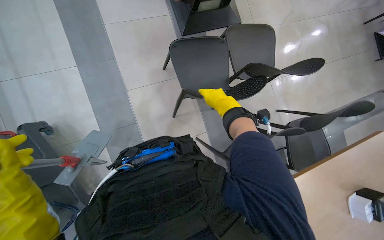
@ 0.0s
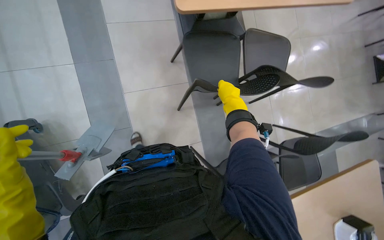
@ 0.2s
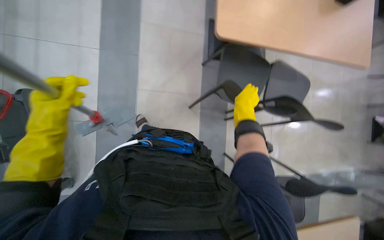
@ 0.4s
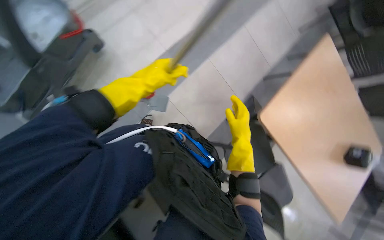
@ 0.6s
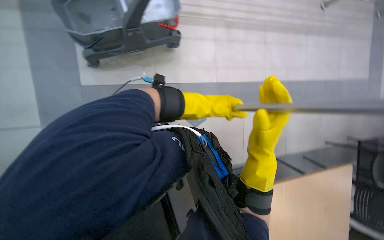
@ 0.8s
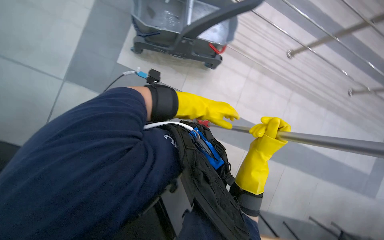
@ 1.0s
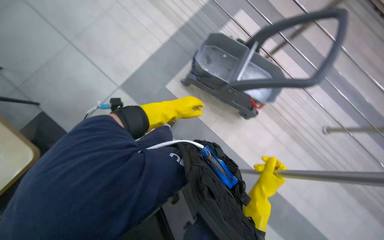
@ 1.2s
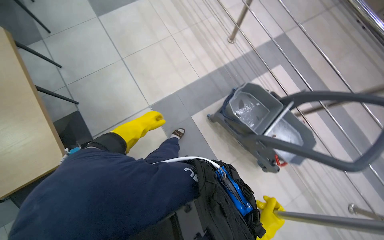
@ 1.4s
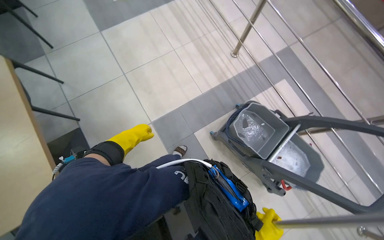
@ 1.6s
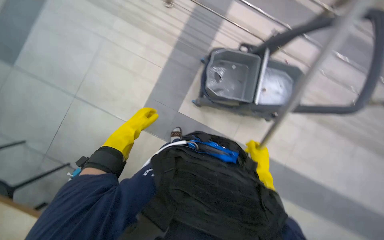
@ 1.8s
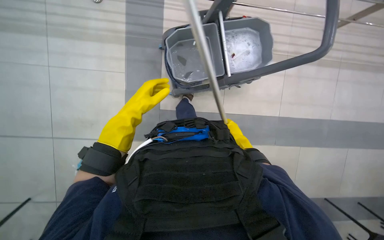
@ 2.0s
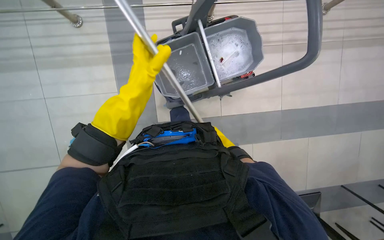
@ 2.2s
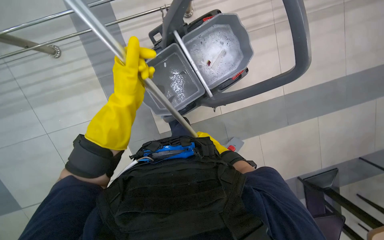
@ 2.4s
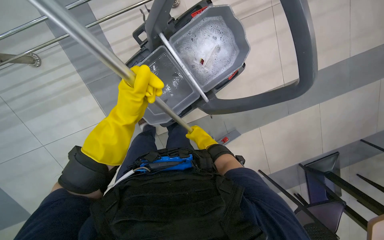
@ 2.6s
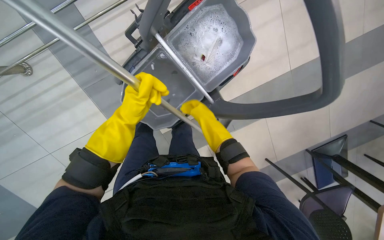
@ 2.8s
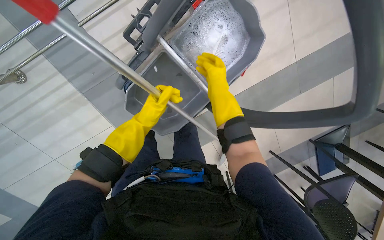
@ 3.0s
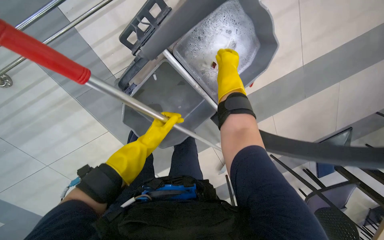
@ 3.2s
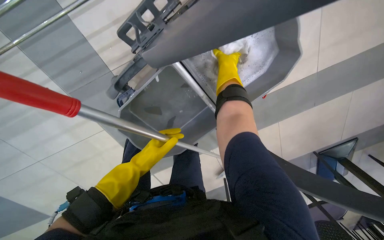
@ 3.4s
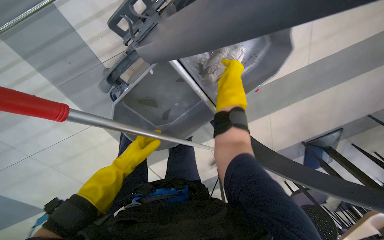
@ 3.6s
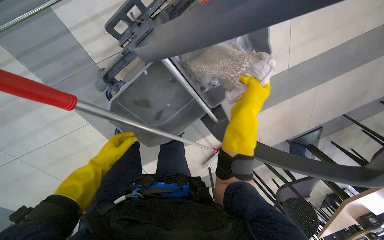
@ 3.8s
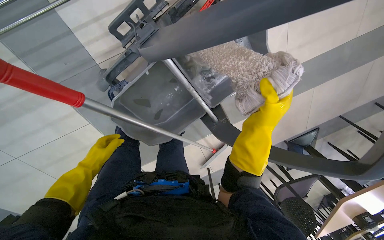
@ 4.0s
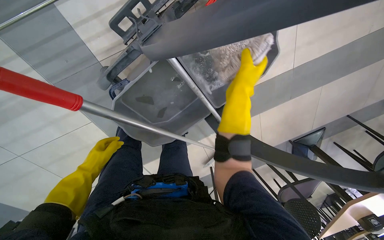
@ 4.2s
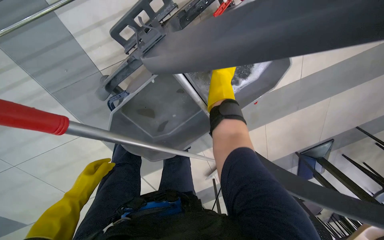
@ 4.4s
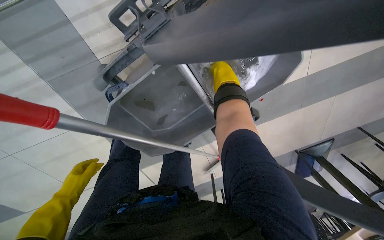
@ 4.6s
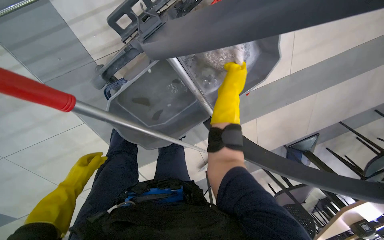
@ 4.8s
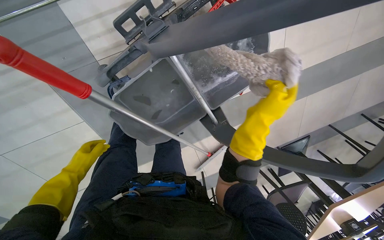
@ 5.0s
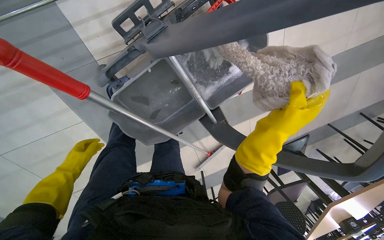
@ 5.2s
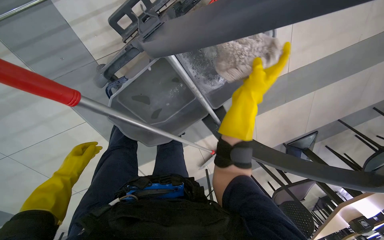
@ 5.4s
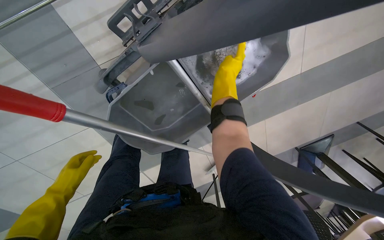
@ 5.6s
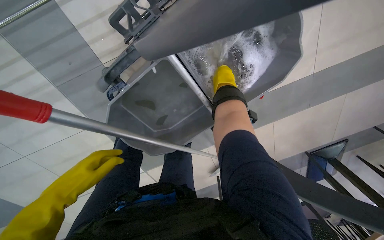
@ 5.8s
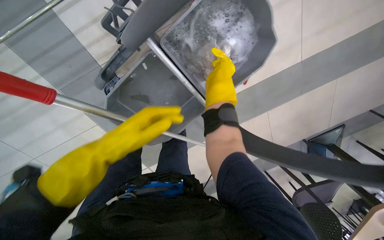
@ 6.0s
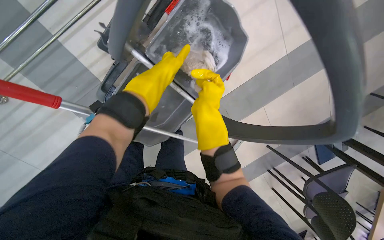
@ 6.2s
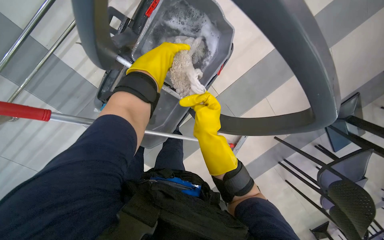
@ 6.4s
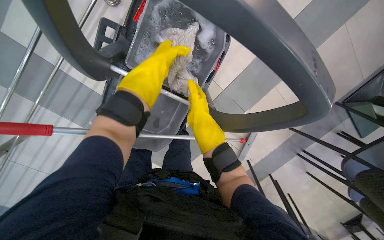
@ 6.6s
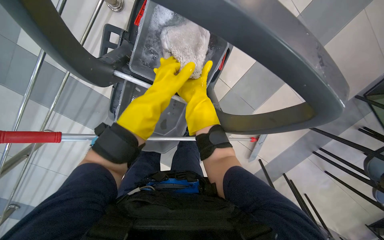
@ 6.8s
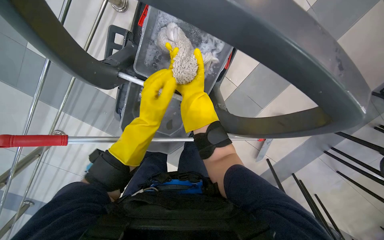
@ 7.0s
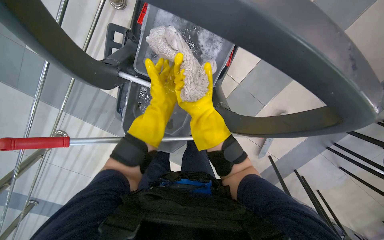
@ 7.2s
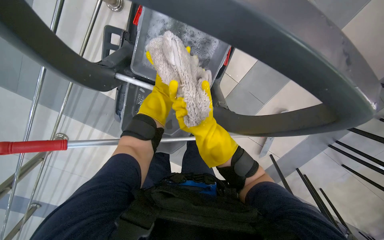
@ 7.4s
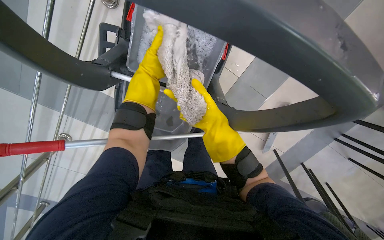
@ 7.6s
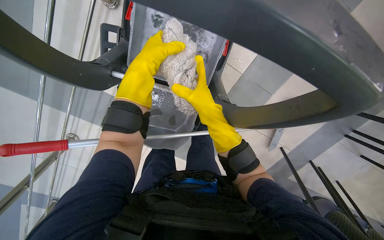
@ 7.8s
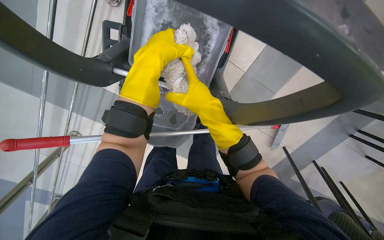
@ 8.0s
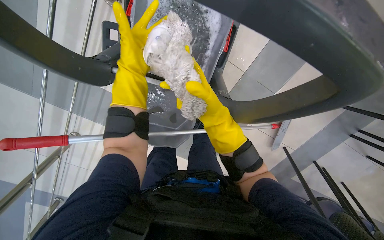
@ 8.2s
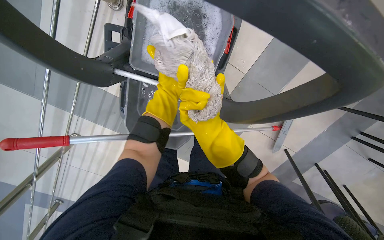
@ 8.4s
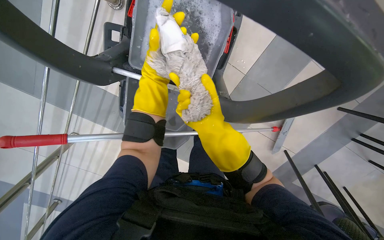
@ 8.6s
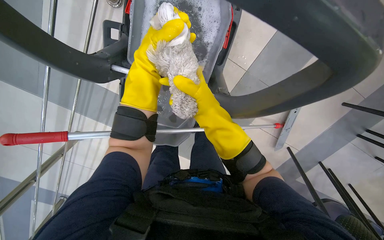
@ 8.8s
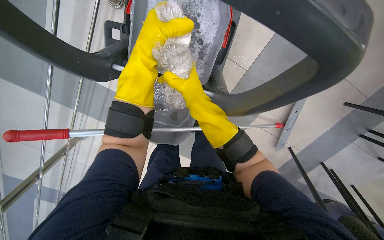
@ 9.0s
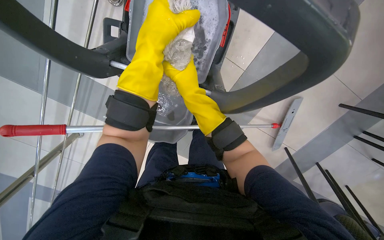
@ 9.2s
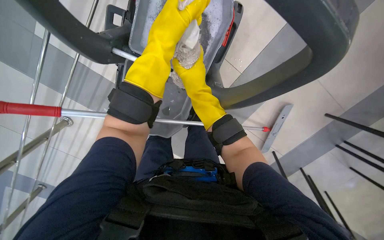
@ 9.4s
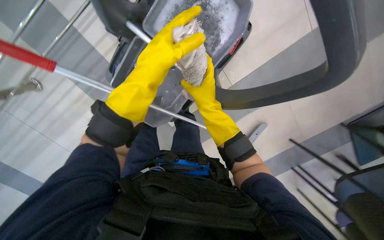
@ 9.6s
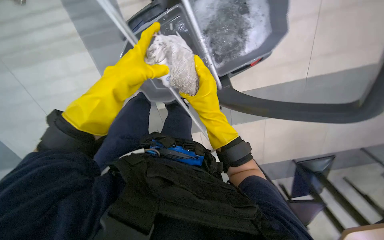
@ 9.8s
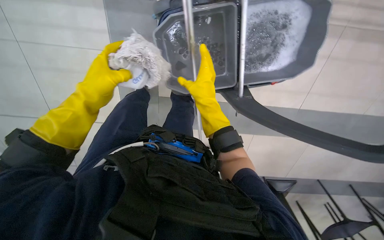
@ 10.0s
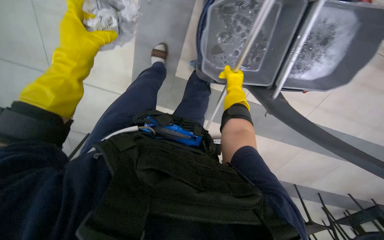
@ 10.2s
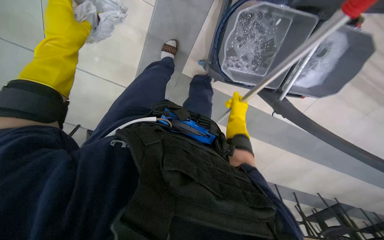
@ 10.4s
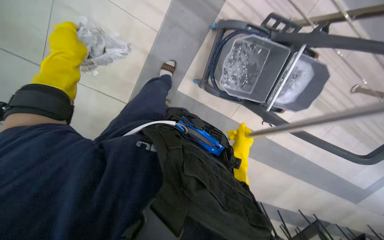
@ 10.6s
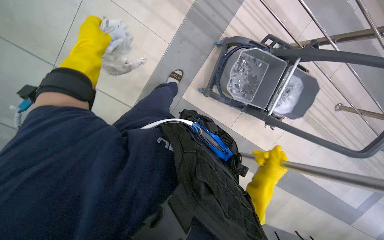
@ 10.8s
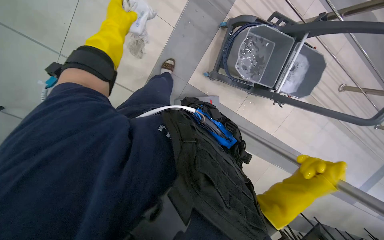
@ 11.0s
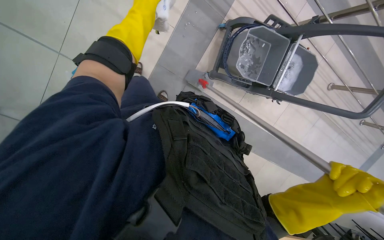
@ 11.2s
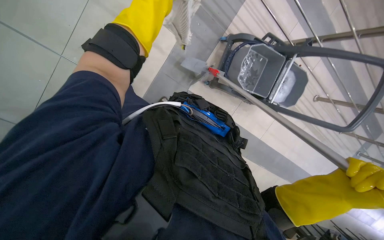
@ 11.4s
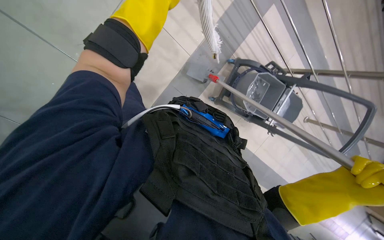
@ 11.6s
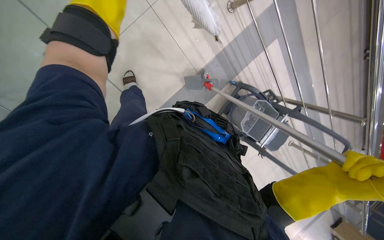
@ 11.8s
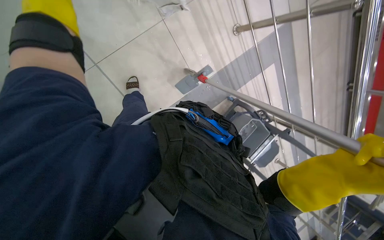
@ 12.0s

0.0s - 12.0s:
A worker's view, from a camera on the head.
Job: mopping floor.
The whole recording: Mopping cafeteria floor. The worker mops the cafeteria floor with a flat mop.
0.0s - 1.6s: The camera is carried some 50 cm. The view tips upward by roughly 40 degrees. The scene rotates clockwise by approximately 100 degrees.
1.6s - 3.0s: The head travels some 70 cm. The wearer looks some 35 degrees further downward. The scene turns about 90 degrees counterclockwise in the picture.
3.0s - 4.4s: The right hand goes up and down the picture, about 20 cm each way, reversing 2 times. The left hand moves to the left and down the picture, about 25 cm.
4.4s - 6.0s: The right hand moves roughly 20 cm down the picture and comes back, while the left hand shifts roughly 30 cm to the right, nearer to the camera and up the picture.
6.0s - 7.6s: The camera sweeps to the left, by some 20 degrees.
9.0s - 10.4s: The head travels some 50 cm. The camera is aimed approximately 35 degrees further to the right. Everything in view rotates roughly 55 degrees clockwise.
10.4s - 12.0s: The wearer moves approximately 80 cm. The view pans to the right by approximately 30 degrees. The wearer looks roughly 25 degrees further upward.

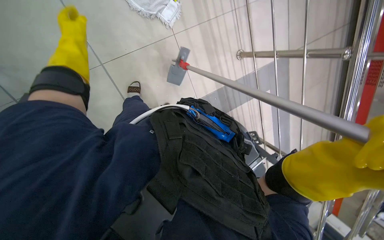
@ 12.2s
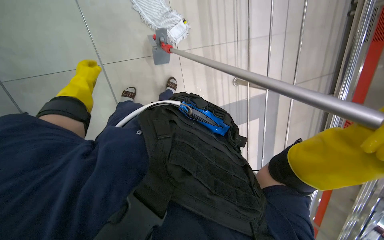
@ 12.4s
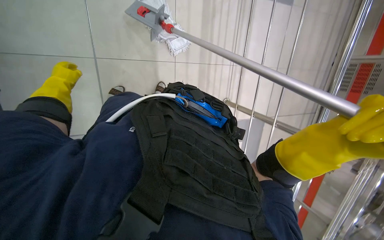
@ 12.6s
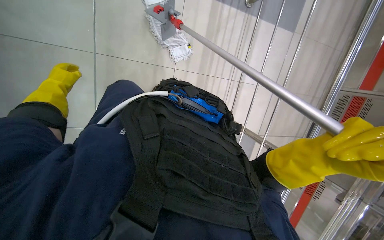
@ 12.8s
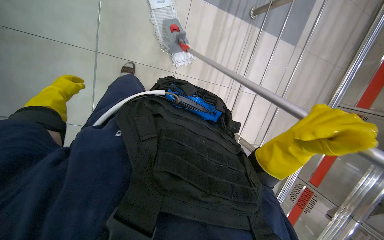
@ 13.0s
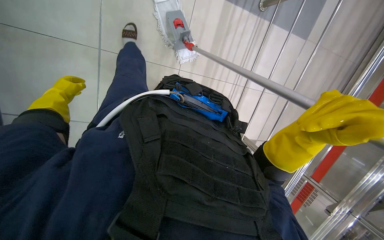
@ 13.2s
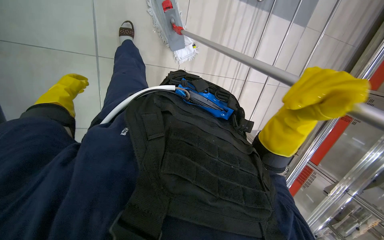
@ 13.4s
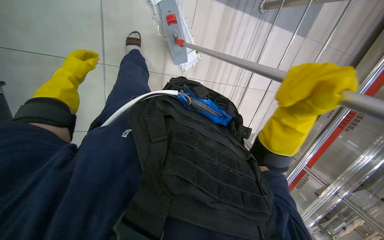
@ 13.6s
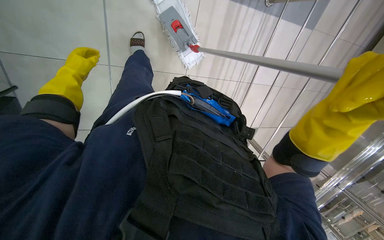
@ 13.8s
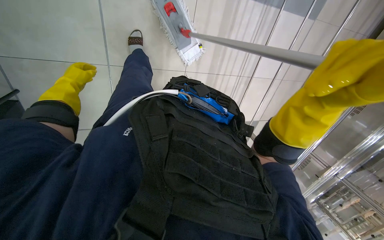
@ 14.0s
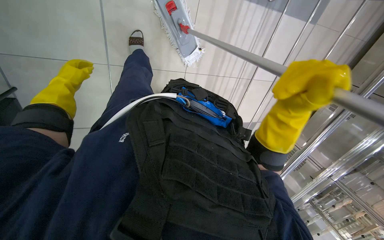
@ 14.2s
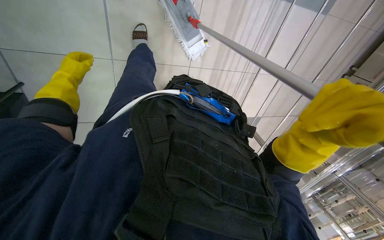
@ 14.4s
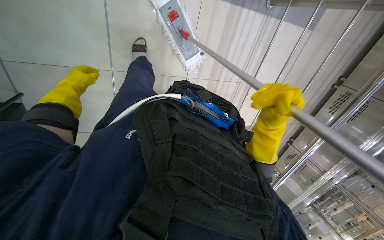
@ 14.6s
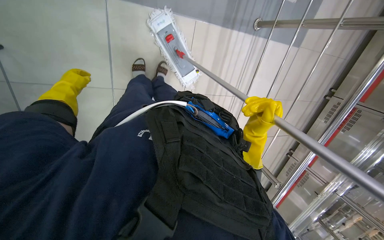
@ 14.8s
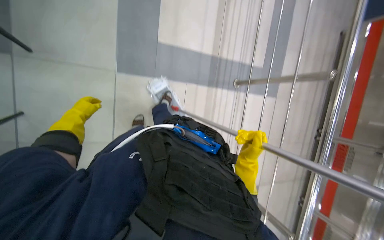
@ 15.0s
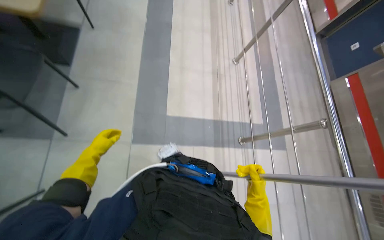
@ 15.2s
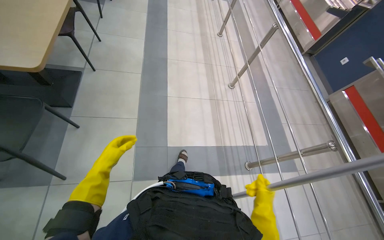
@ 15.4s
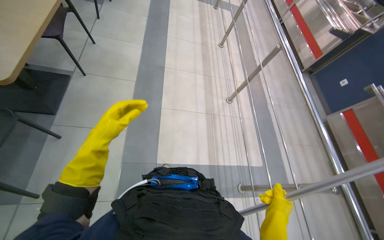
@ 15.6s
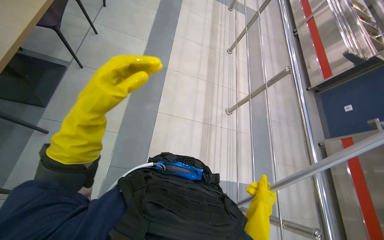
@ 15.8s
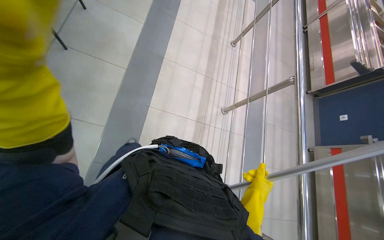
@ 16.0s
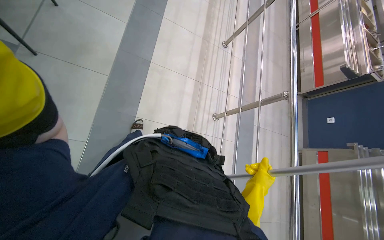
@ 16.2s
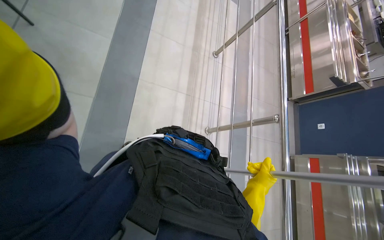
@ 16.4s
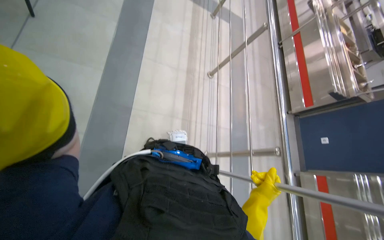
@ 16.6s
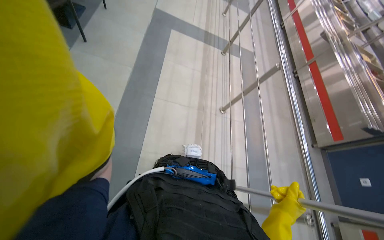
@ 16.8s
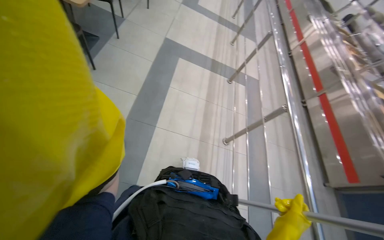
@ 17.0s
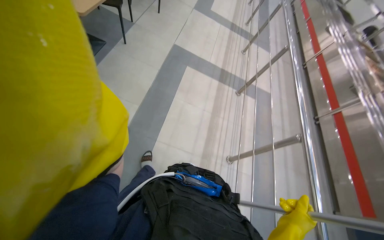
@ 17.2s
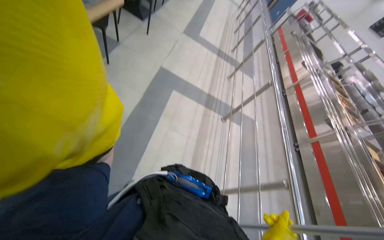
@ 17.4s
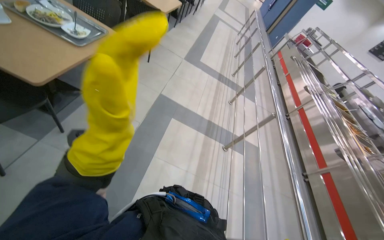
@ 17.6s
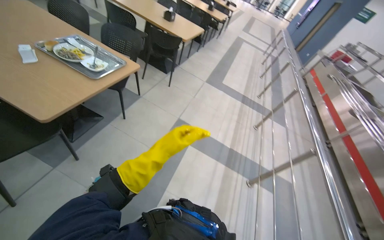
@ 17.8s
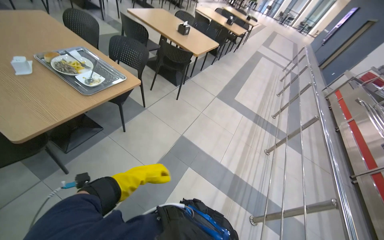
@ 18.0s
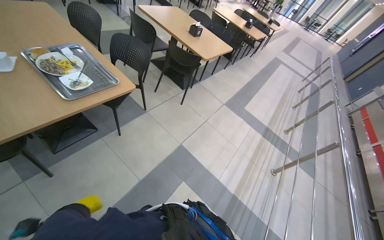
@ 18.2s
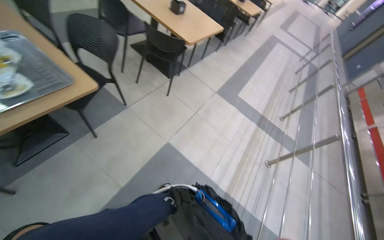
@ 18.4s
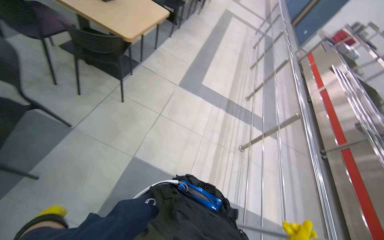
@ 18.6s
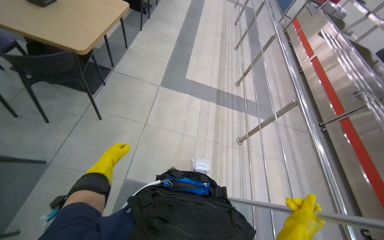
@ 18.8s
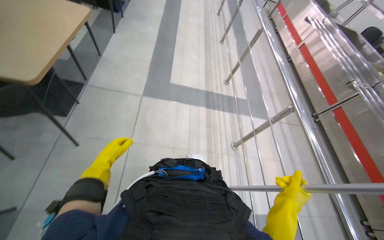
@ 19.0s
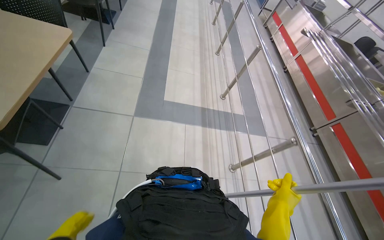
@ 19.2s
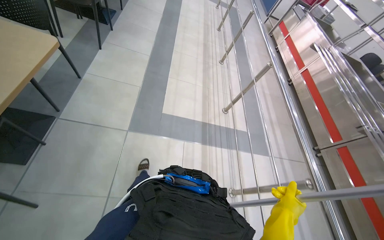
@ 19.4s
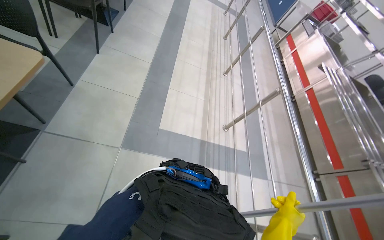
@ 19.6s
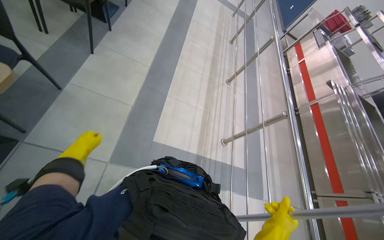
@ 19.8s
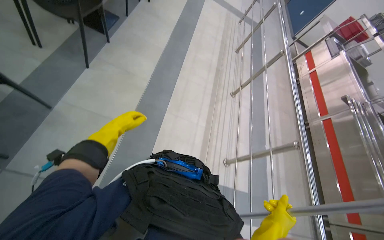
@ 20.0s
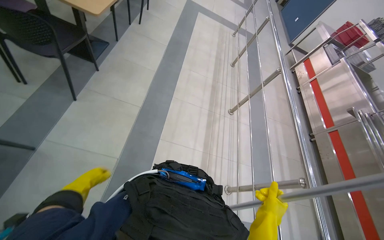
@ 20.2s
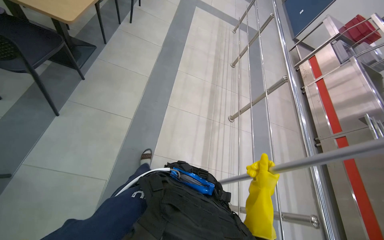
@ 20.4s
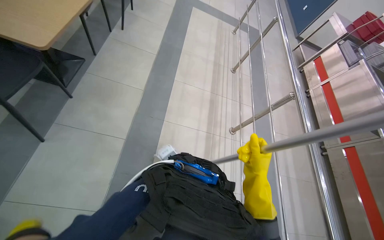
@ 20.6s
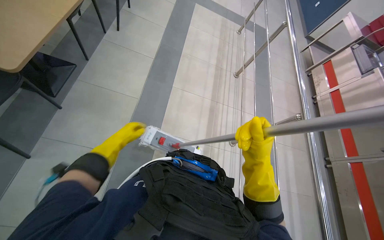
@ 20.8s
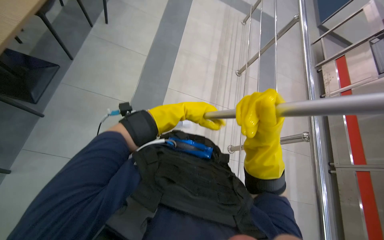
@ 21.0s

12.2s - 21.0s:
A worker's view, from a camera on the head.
Job: mopping floor.
The whole recording: Mopping cafeteria floor. The worker mops the cafeteria floor with a flat mop.
12.2s - 13.6s: The left hand goes to the left and returns, approximately 15 cm each way.
13.6s - 15.2s: The view tips upward by approximately 50 degrees.
15.2s - 16.6s: The camera is carried about 1 m.
16.6s - 18.0s: The head travels roughly 1.5 m. The head rotates about 25 degrees to the left. The view tips upward by roughly 35 degrees.
18.0s - 19.6s: The camera travels about 2 m. The head rotates roughly 25 degrees to the right. The wearer looks roughly 20 degrees further downward.
19.6s - 21.0s: The camera is carried some 1.5 m.
